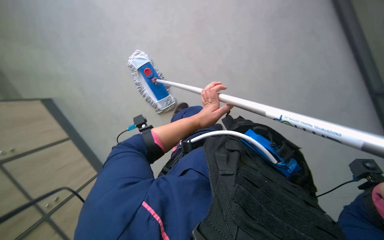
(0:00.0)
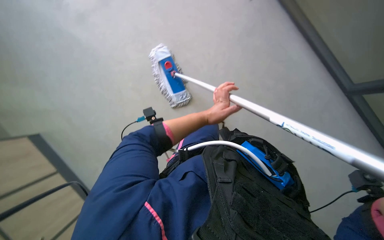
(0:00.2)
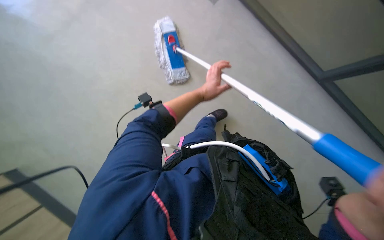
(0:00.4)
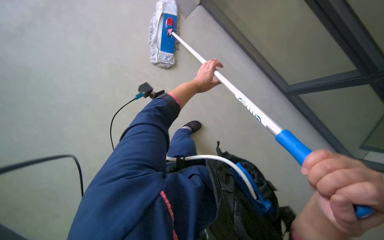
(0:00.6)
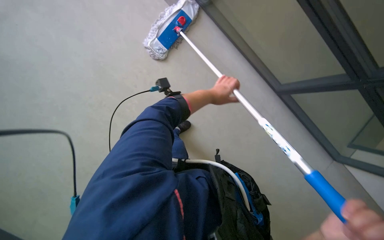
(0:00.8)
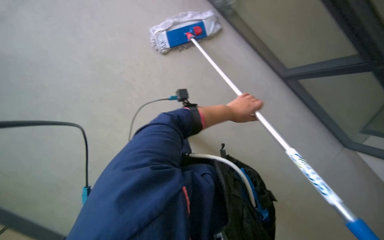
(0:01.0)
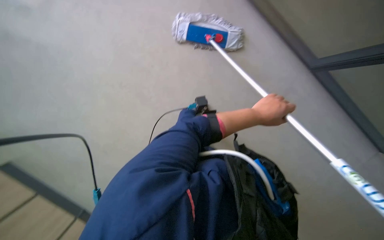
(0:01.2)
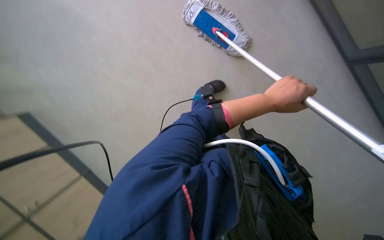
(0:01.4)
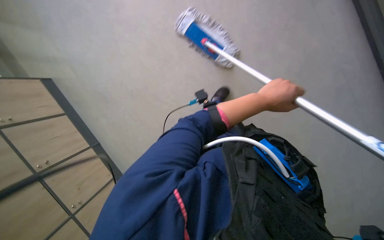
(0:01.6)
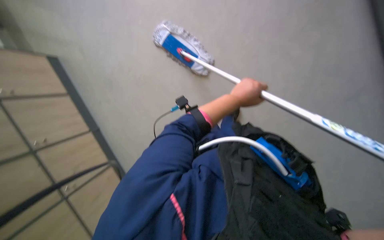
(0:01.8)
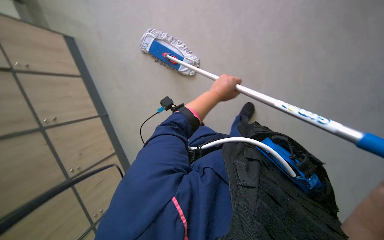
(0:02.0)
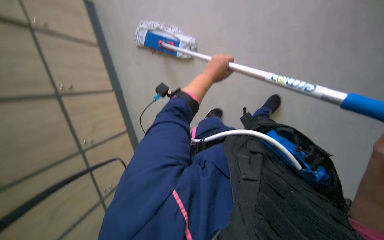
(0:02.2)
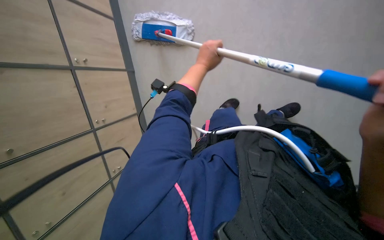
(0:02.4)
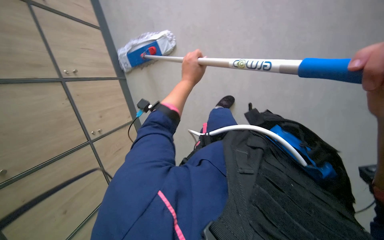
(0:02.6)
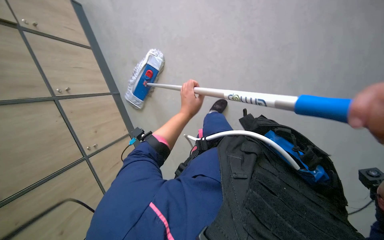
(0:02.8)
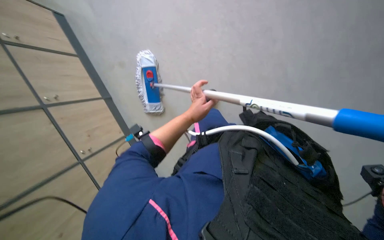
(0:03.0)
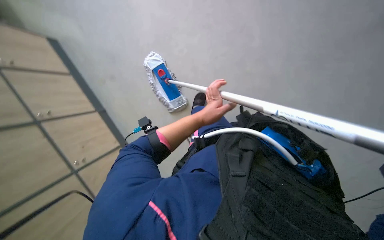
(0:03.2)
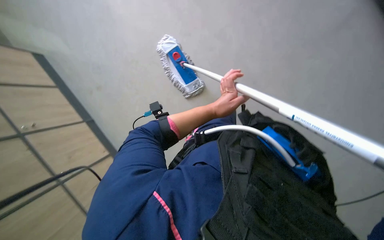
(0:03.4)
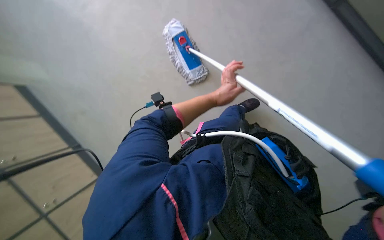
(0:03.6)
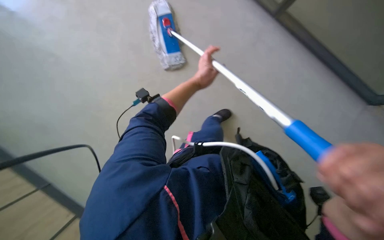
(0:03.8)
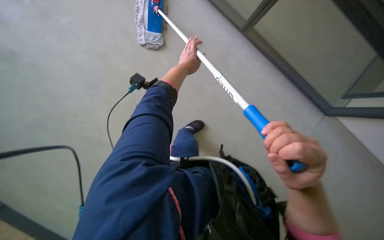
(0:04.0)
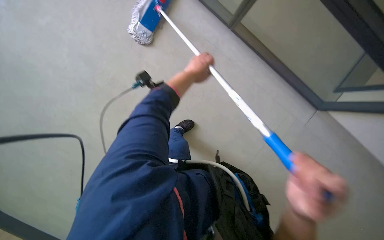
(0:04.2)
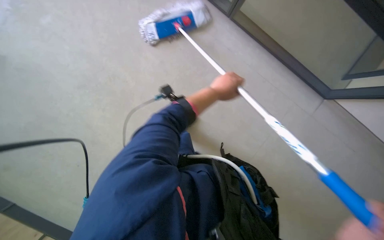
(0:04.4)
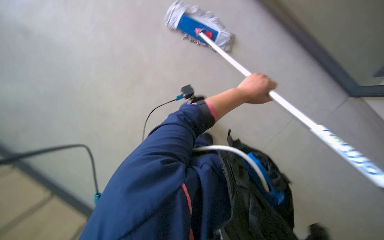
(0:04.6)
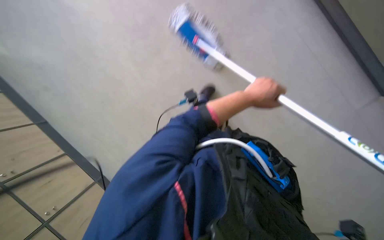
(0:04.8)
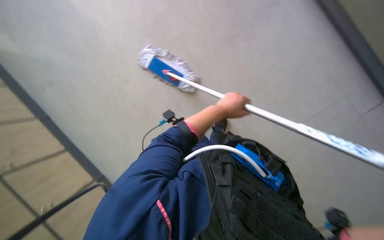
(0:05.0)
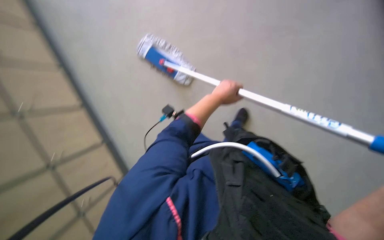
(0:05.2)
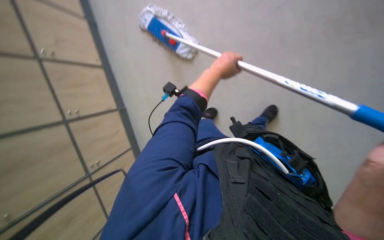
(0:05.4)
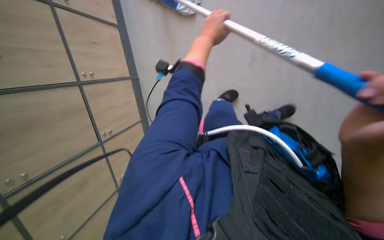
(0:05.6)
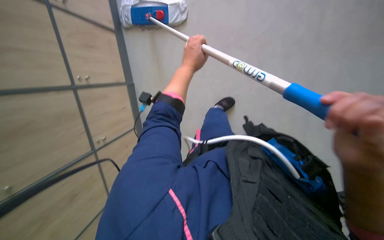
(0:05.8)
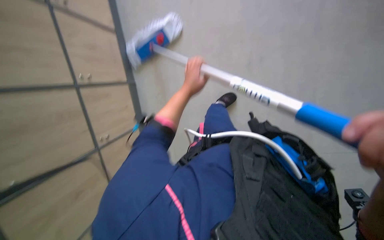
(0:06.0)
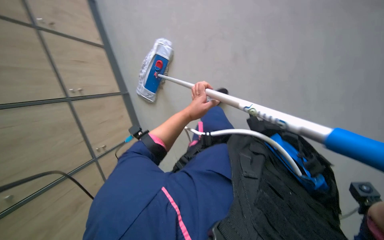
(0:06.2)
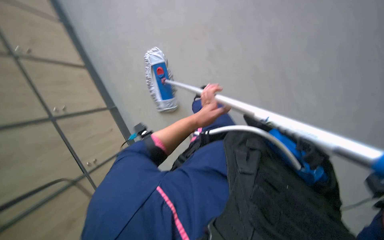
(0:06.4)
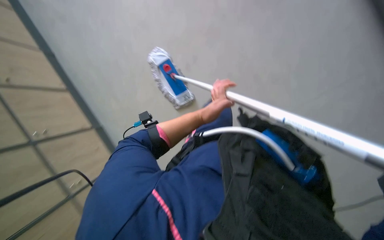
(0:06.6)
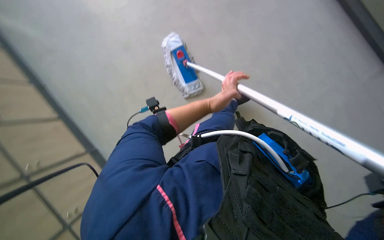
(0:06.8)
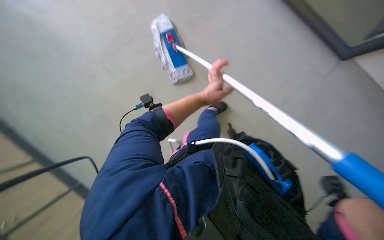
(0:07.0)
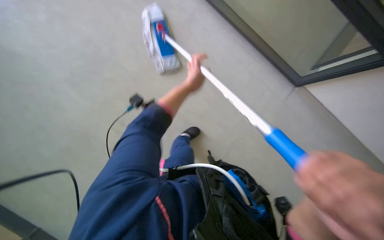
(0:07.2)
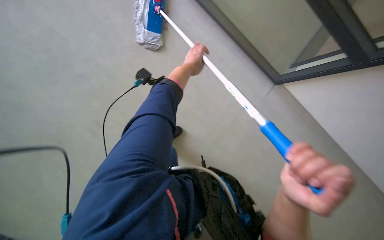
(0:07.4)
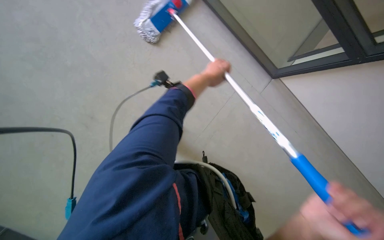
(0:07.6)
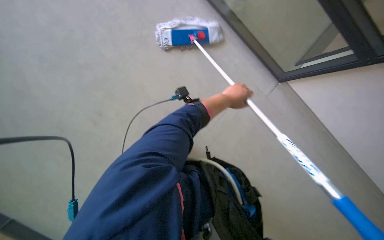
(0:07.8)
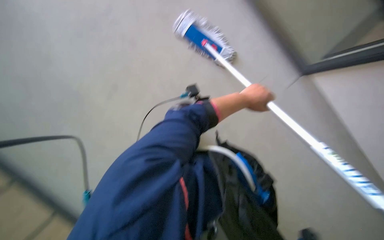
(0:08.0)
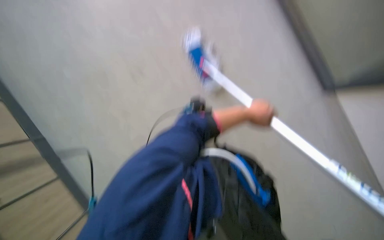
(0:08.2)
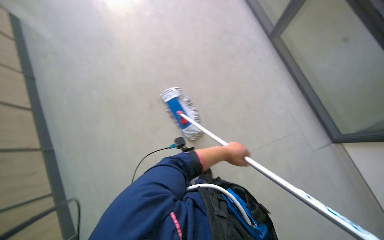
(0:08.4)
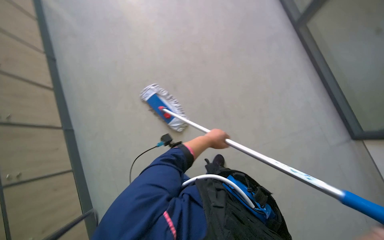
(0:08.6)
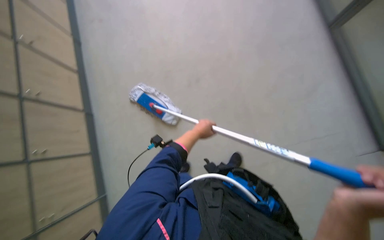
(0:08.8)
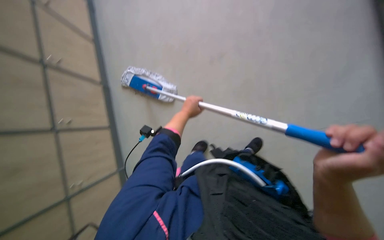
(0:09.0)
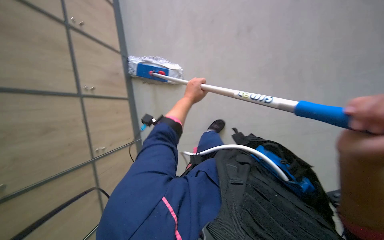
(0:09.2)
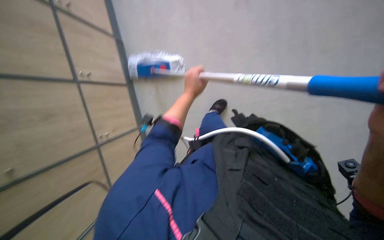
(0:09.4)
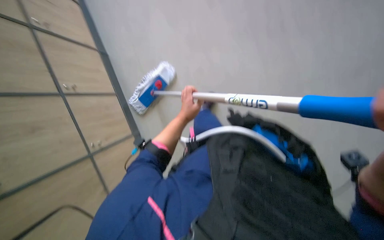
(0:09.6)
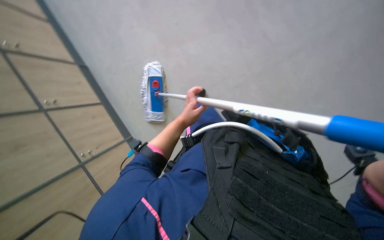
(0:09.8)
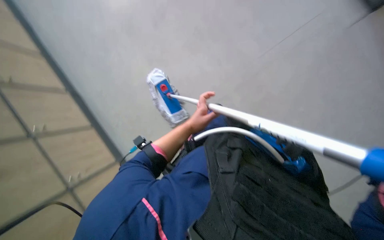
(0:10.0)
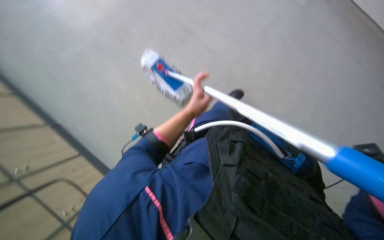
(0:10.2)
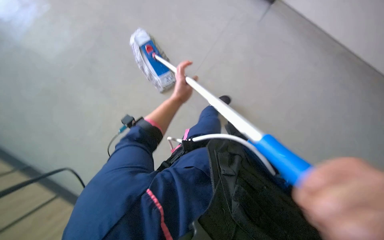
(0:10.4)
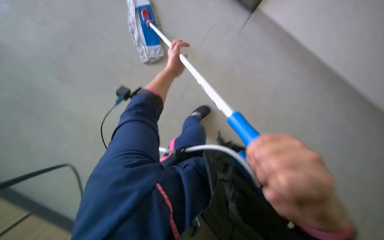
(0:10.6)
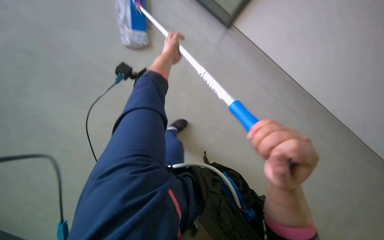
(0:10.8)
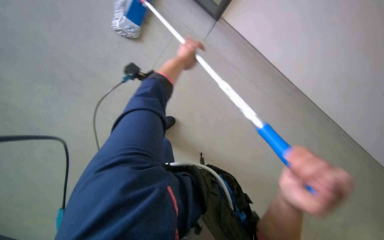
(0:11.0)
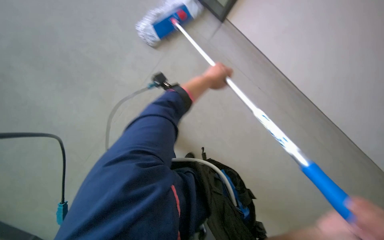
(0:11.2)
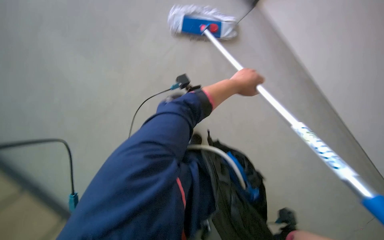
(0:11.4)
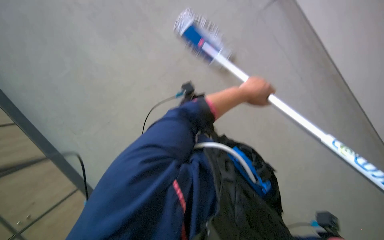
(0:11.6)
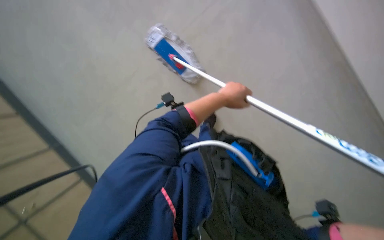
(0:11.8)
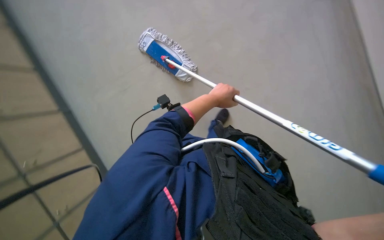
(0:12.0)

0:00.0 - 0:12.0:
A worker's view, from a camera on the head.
Job: wiping surfaces.
The whole recording: Mopping floor. The worker is mopping the floor using a long-handled mop. .
0:00.0 - 0:01.6: The scene rotates clockwise by roughly 30 degrees.
0:01.6 - 0:03.0: The left hand shifts about 20 cm farther from the camera and to the left.
0:03.0 - 0:04.4: The head turns to the right by roughly 20 degrees. The left hand moves to the right, approximately 15 cm.
0:06.0 - 0:07.6: The camera is carried about 50 cm. The camera sweeps to the right, by approximately 20 degrees. The wearer looks roughly 15 degrees further upward.

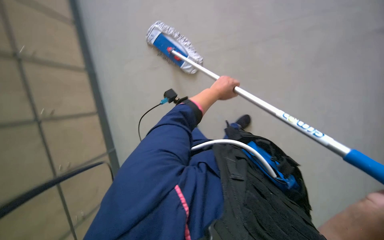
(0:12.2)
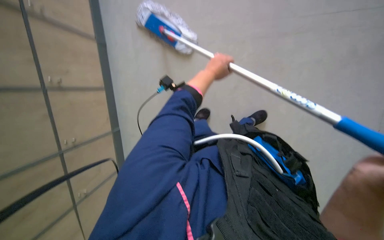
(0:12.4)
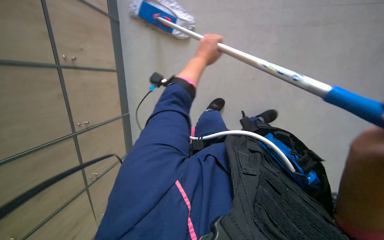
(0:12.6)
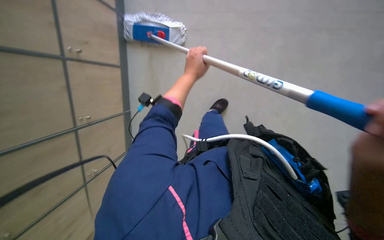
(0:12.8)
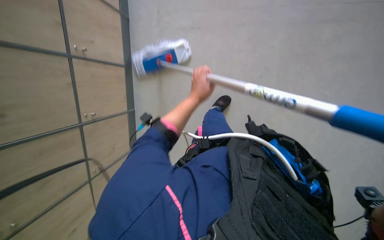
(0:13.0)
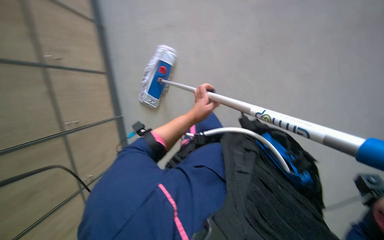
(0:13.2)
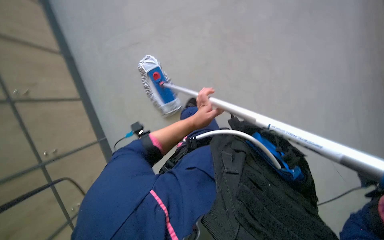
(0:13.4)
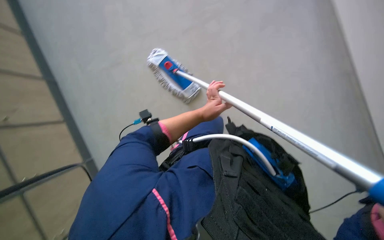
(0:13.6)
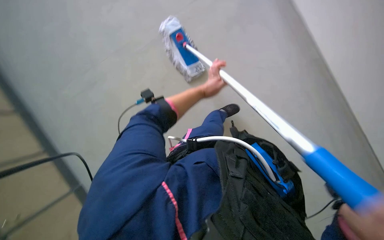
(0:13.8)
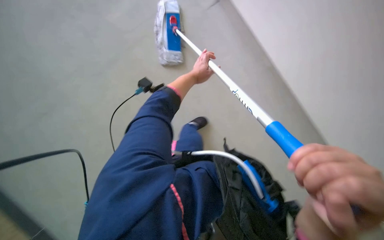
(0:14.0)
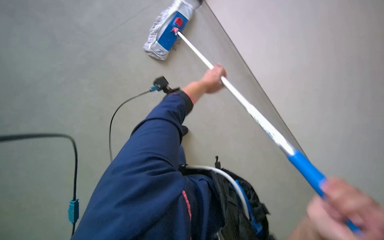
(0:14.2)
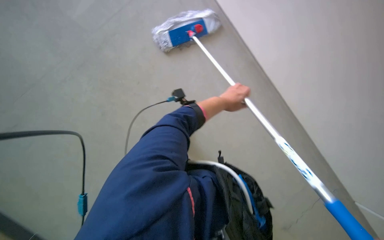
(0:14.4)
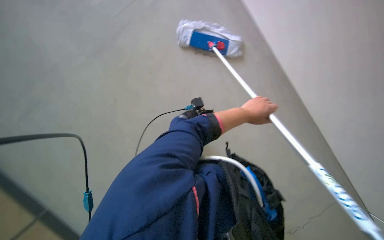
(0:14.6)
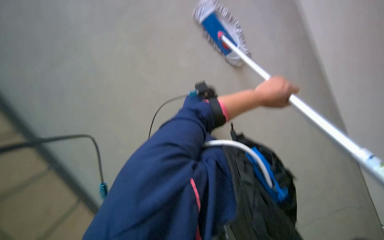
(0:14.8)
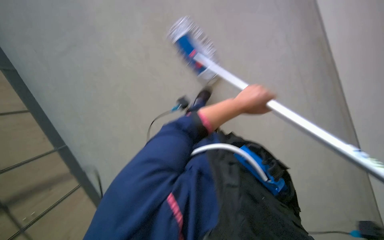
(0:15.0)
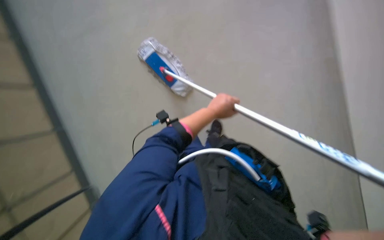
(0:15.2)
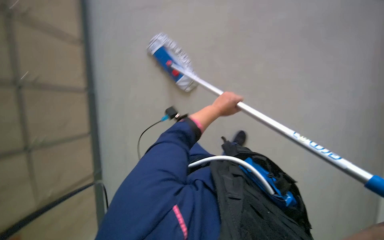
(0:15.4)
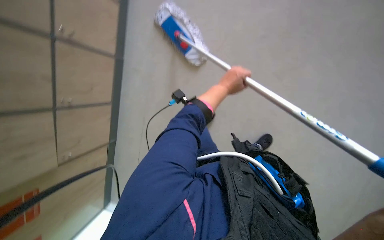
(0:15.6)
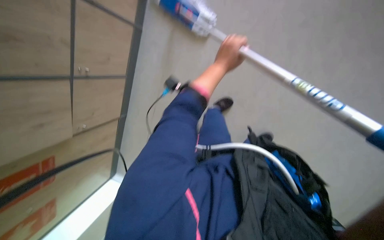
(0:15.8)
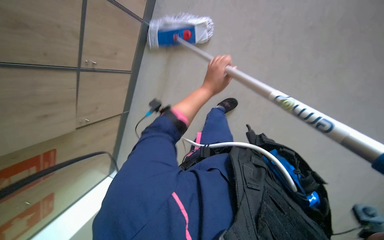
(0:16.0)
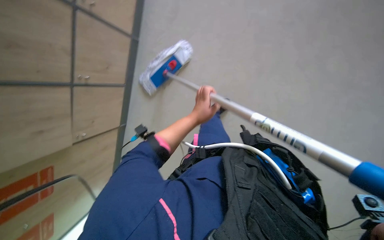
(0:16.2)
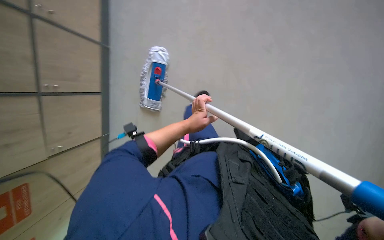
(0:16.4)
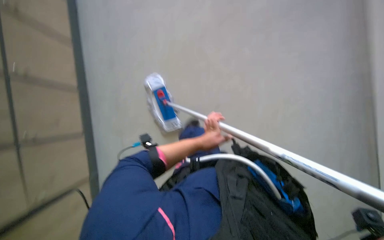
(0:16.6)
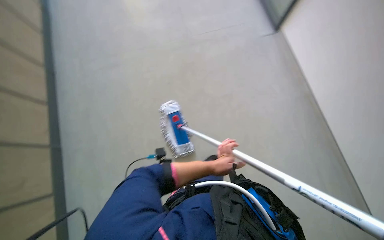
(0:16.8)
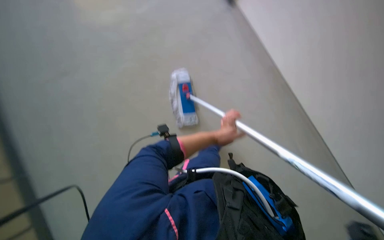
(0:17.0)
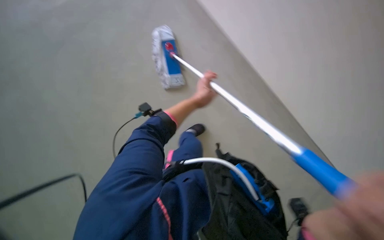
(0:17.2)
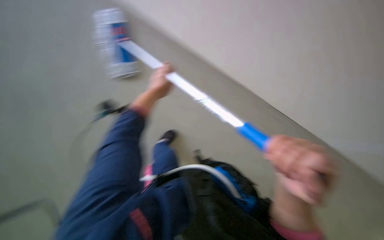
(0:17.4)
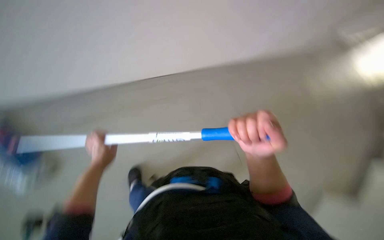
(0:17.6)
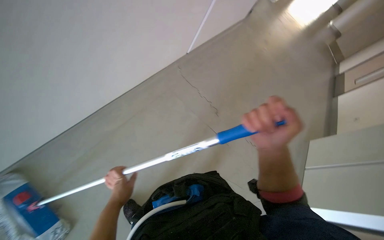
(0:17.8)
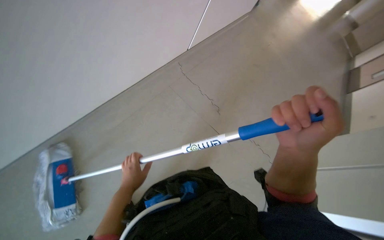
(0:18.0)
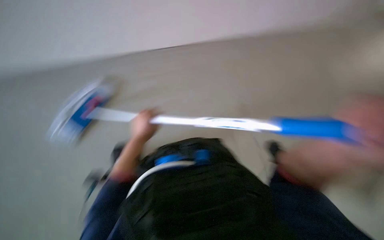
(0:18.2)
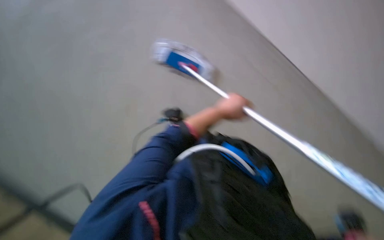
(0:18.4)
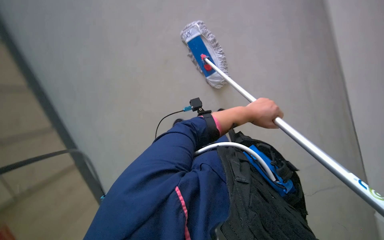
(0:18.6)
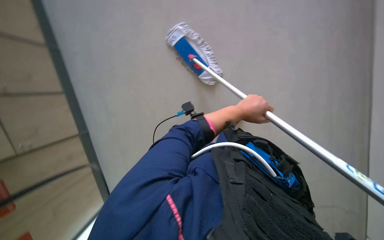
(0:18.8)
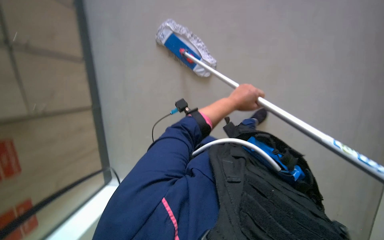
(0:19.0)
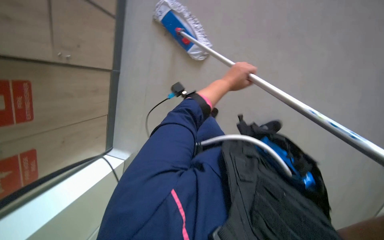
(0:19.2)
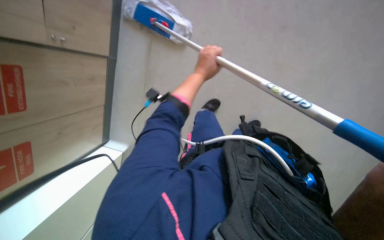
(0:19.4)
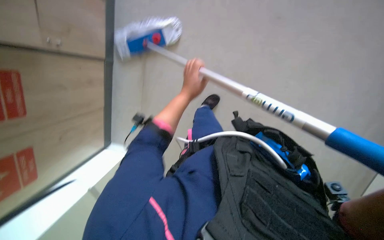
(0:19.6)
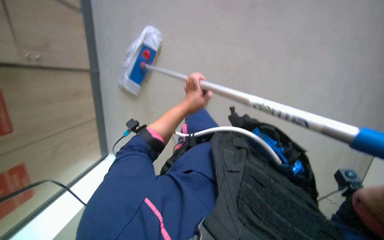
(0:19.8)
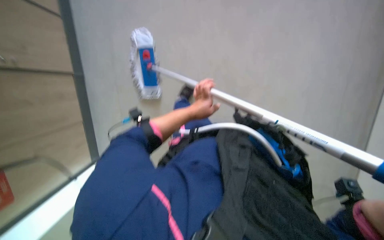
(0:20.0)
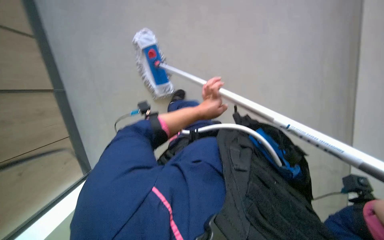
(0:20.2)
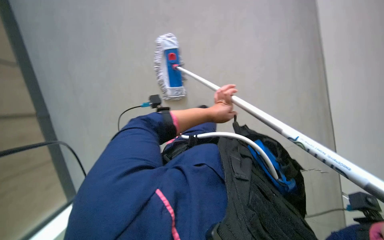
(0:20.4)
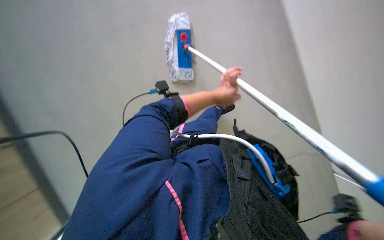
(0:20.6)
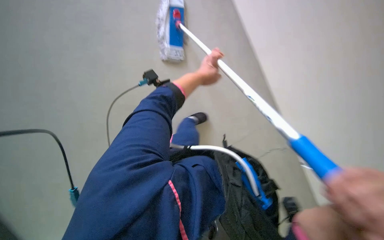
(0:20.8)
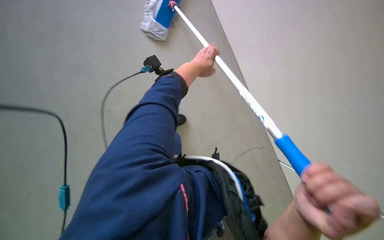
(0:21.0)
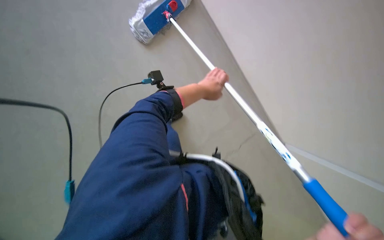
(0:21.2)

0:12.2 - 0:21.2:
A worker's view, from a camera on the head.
Job: wiping surfaces.
The whole recording: Mopping floor. The worker is mopping the floor using a long-handled mop. .
0:12.2 - 0:13.8: The view tilts about 15 degrees downward. The left hand moves farther from the camera, approximately 20 cm, and goes down the picture and returns, roughly 10 cm each way.
0:13.8 - 0:15.2: The view swings roughly 15 degrees to the right. The left hand heads nearer to the camera, covering some 15 cm, and moves some 10 cm to the right and comes back.
0:15.2 - 0:16.6: The view swings about 15 degrees to the left.
0:18.2 - 0:19.8: The camera sweeps to the left, by approximately 15 degrees. The view tilts approximately 20 degrees downward.
0:19.8 - 0:21.2: The view pans to the right by some 15 degrees. The camera pitches downward, by roughly 15 degrees. Everything in view rotates roughly 30 degrees clockwise.
